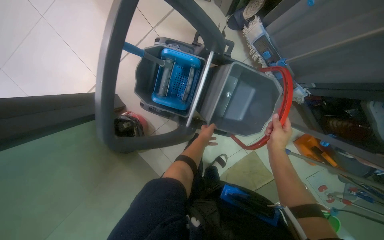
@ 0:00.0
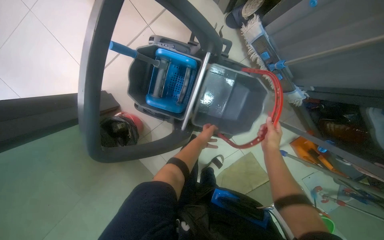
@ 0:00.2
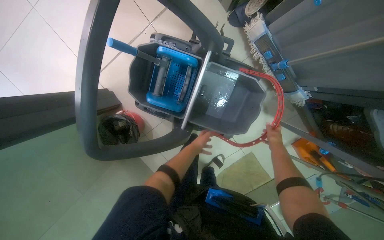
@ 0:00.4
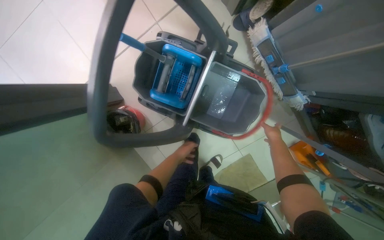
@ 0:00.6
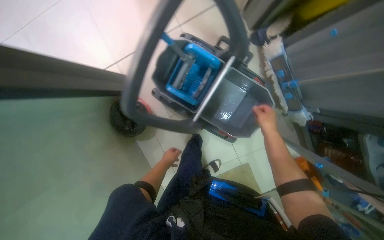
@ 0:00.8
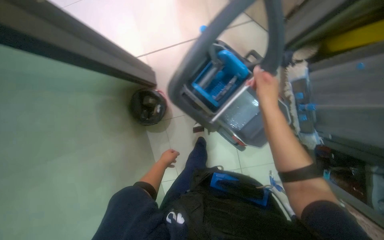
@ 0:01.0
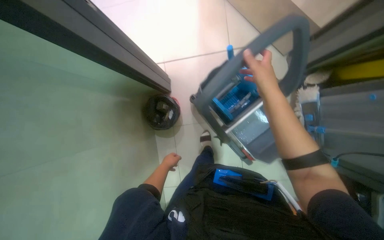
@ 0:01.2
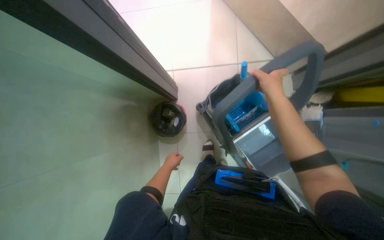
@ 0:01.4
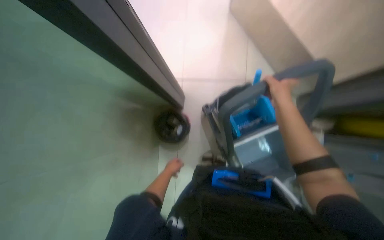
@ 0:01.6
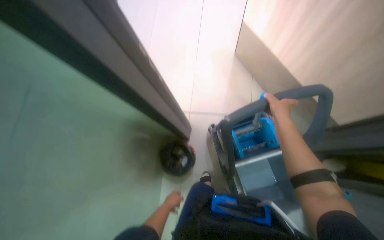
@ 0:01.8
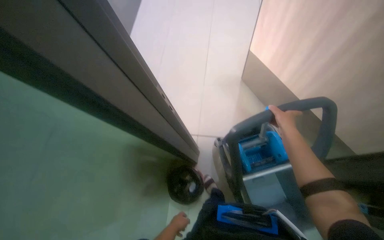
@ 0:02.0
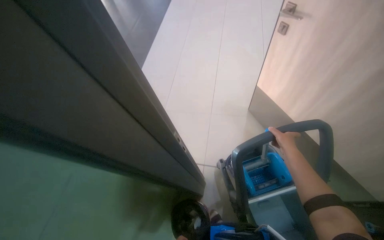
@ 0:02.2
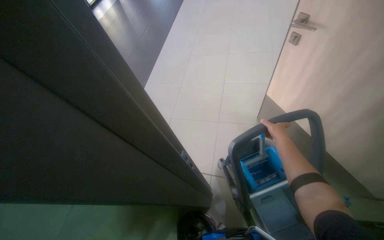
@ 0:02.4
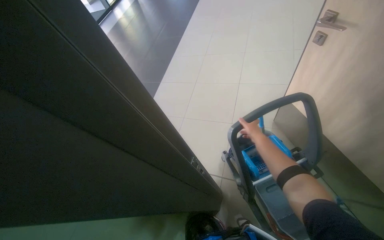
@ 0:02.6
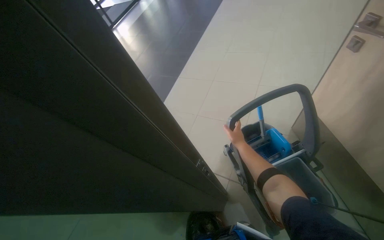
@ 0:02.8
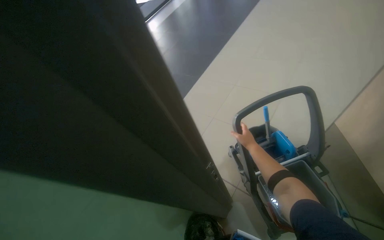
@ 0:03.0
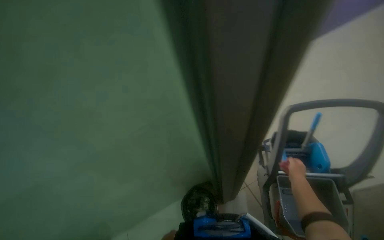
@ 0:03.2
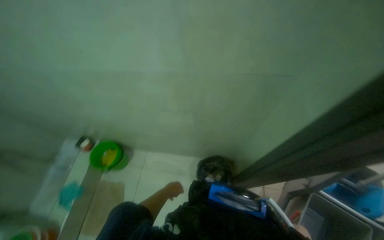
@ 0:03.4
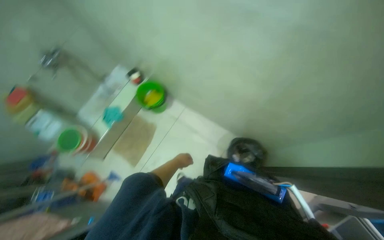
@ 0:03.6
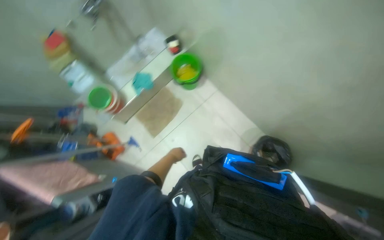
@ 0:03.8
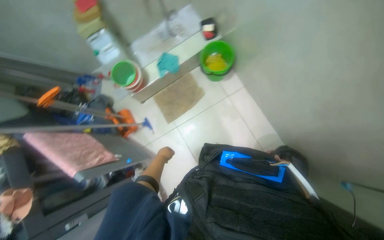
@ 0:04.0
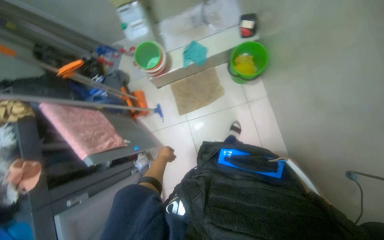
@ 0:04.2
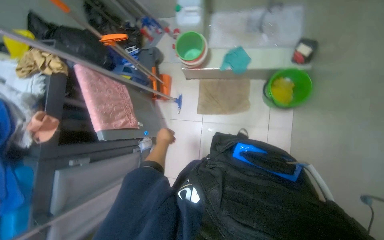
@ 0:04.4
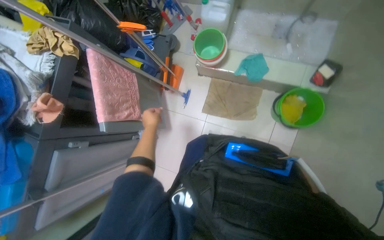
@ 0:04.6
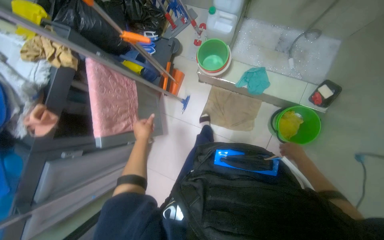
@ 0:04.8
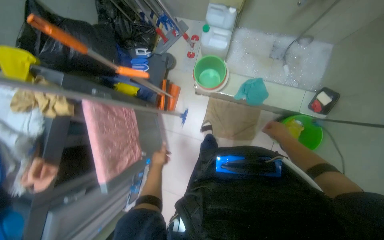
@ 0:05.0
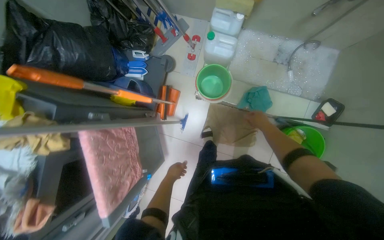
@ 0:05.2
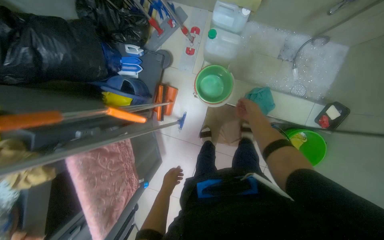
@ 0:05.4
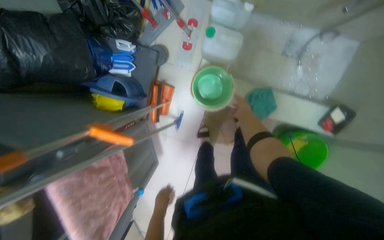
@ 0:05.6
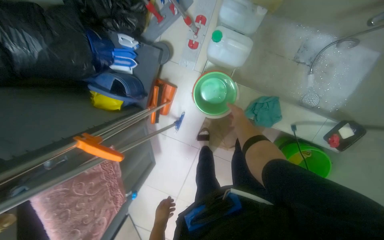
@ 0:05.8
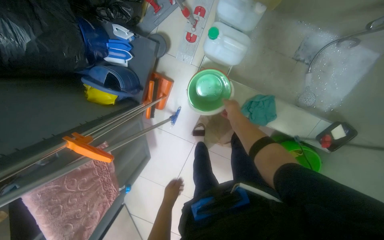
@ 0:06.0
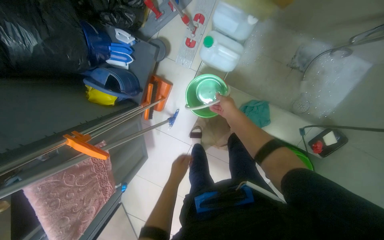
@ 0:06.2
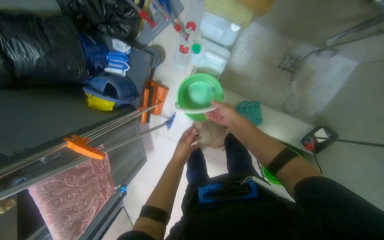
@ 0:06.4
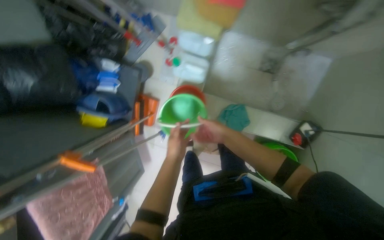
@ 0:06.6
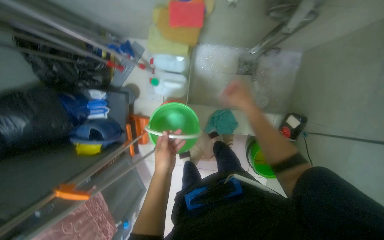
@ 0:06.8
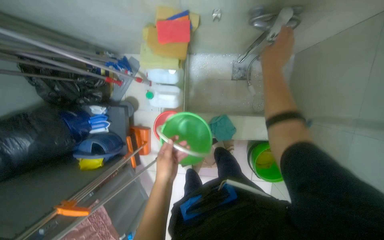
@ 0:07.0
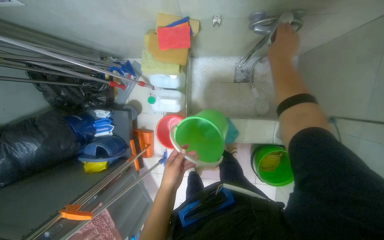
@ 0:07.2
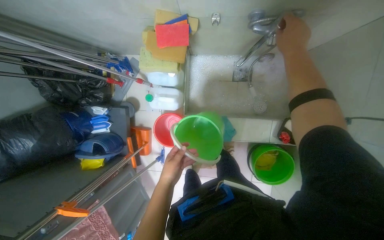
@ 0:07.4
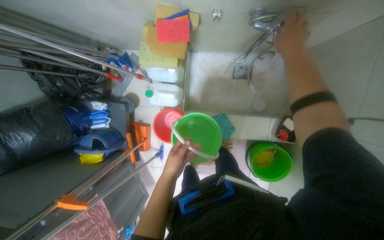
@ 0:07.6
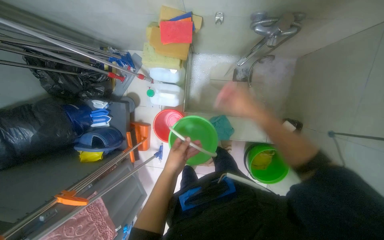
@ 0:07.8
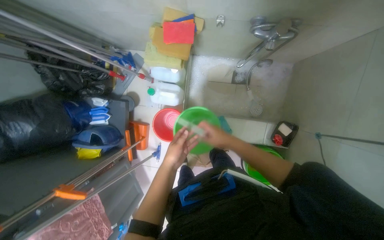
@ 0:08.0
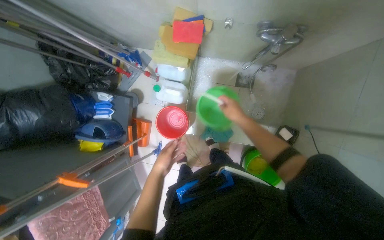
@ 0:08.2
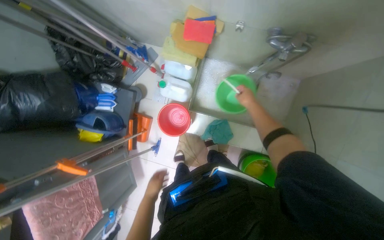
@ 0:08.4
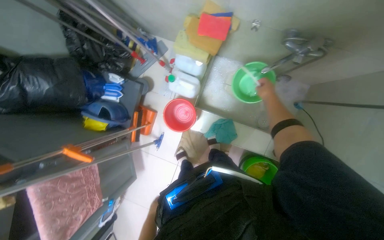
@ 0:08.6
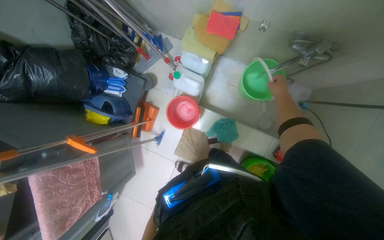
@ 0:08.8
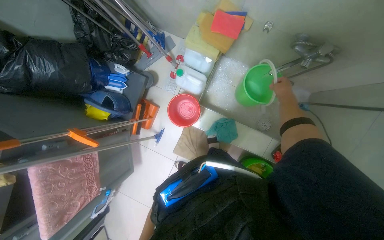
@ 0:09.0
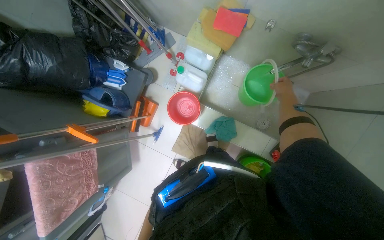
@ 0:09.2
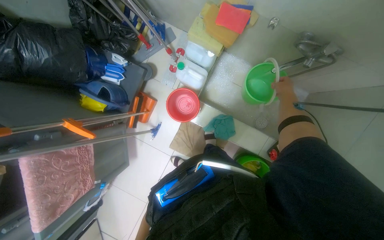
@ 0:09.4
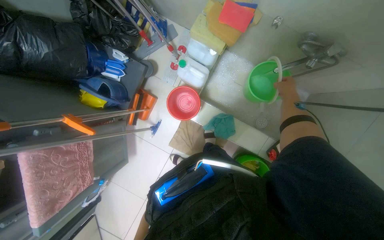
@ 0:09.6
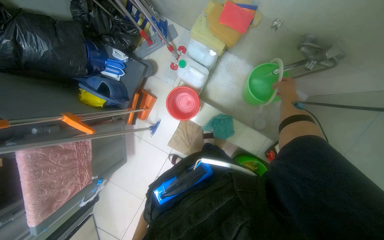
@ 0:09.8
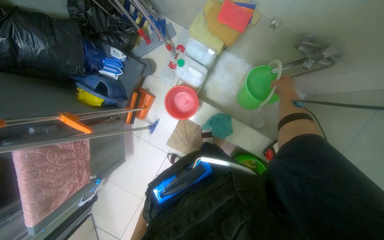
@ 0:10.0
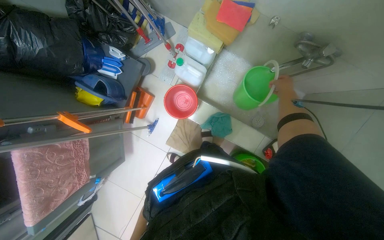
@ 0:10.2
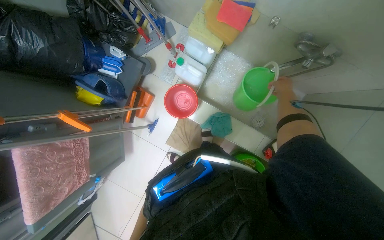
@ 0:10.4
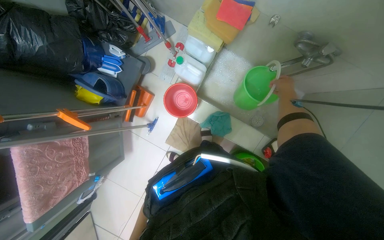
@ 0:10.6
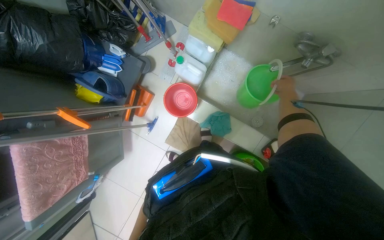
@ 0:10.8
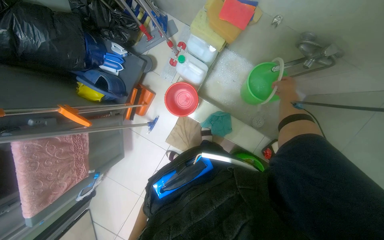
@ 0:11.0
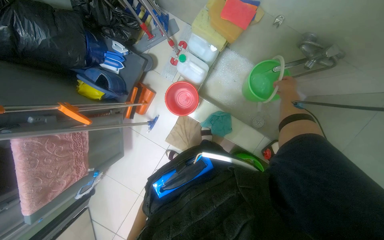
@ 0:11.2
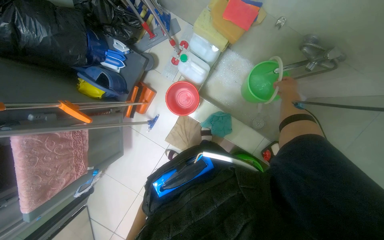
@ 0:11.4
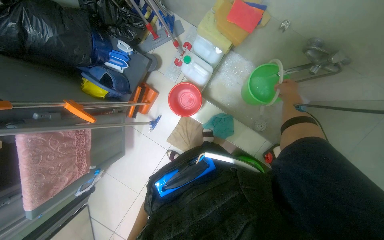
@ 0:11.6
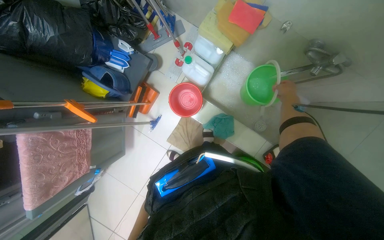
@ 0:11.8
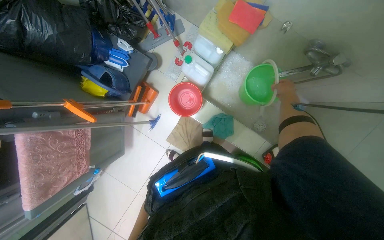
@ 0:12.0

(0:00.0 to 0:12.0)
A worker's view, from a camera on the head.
Job: preparing cleaning supplies.
The whole recording: Preparing cleaning supplies. The worker prepares cleaning supplies by assembling the mop and bucket, filling buckets with water, and soaking cloths.
0:00.0 - 0:01.6: The wearer looks approximately 15 degrees further upward. The scene rotates clockwise by about 40 degrees.
0:01.6 - 0:03.0: The head turns to the left by roughly 30 degrees. The camera pitches upward, by approximately 45 degrees.
0:03.0 - 0:04.4: The camera travels some 60 cm. The head rotates approximately 130 degrees to the left. The wearer looks roughly 60 degrees further downward.
0:04.4 - 0:06.0: The camera is carried about 80 cm. The wearer looks approximately 25 degrees further downward.
0:06.0 - 0:07.6: The left hand goes roughly 40 cm up the picture and nearer to the camera.
0:07.6 - 0:09.0: The right hand goes down the picture and returns, some 25 cm each way.

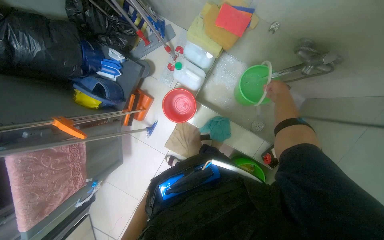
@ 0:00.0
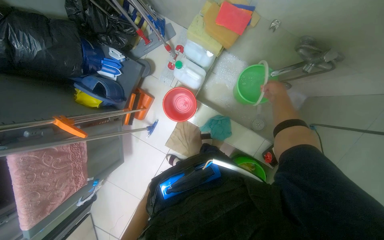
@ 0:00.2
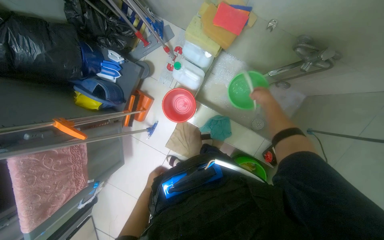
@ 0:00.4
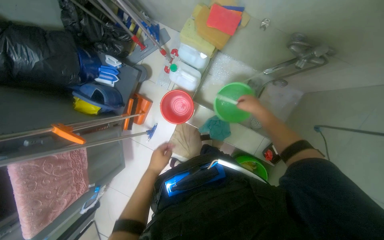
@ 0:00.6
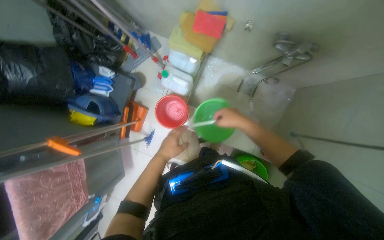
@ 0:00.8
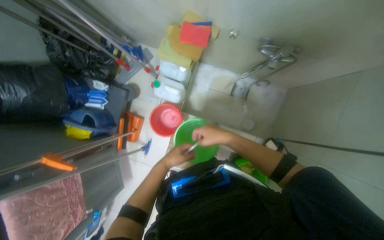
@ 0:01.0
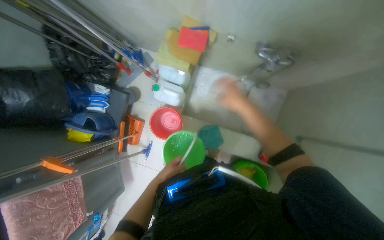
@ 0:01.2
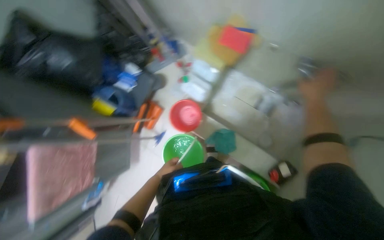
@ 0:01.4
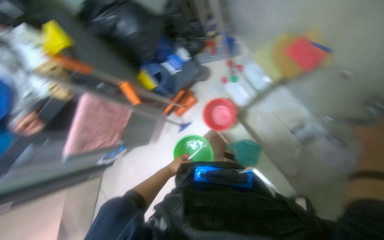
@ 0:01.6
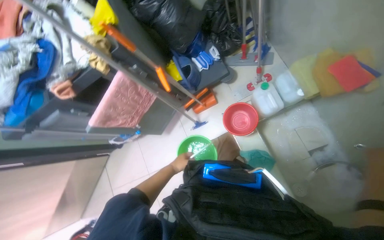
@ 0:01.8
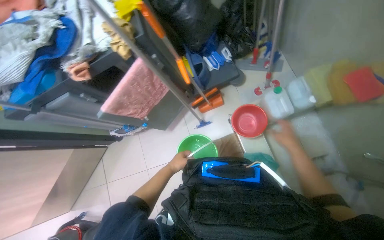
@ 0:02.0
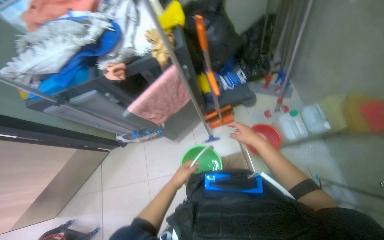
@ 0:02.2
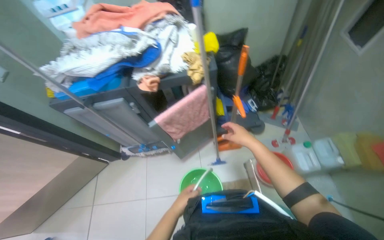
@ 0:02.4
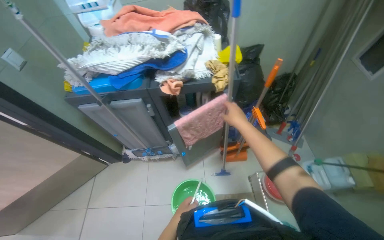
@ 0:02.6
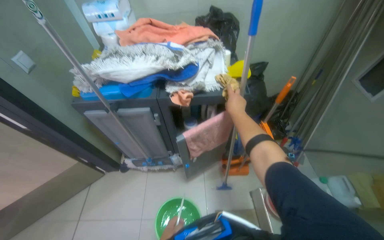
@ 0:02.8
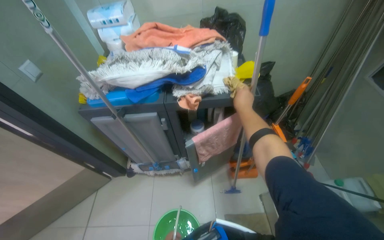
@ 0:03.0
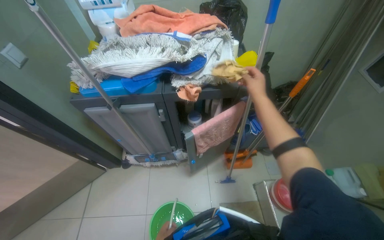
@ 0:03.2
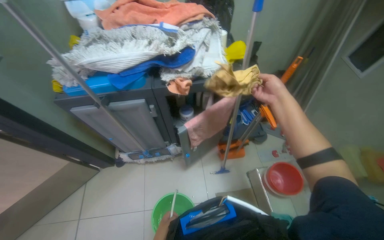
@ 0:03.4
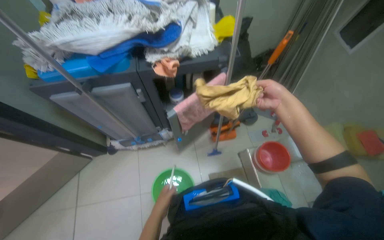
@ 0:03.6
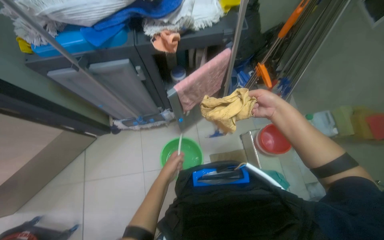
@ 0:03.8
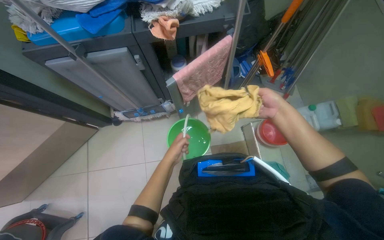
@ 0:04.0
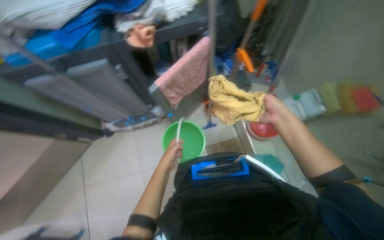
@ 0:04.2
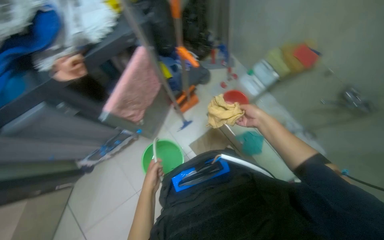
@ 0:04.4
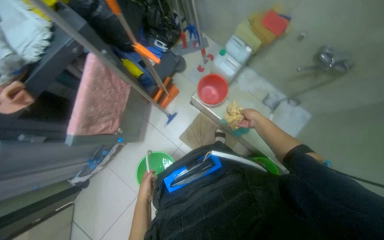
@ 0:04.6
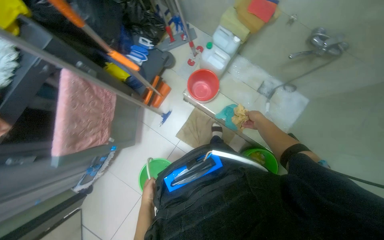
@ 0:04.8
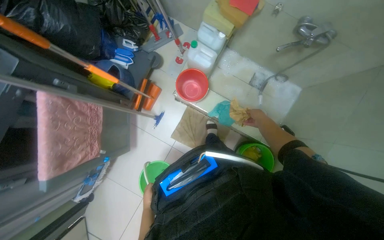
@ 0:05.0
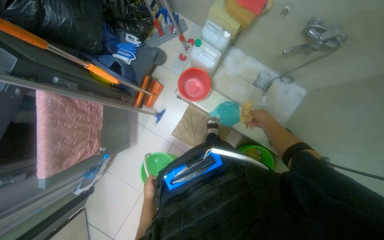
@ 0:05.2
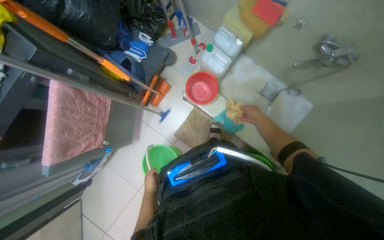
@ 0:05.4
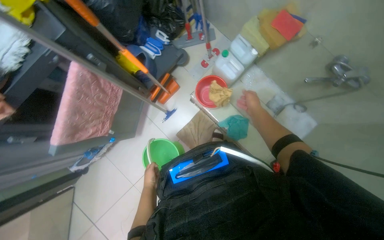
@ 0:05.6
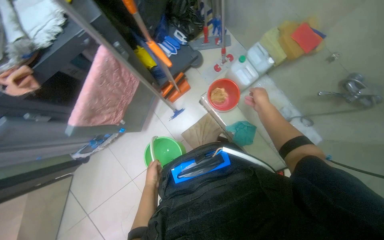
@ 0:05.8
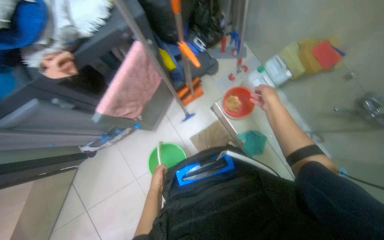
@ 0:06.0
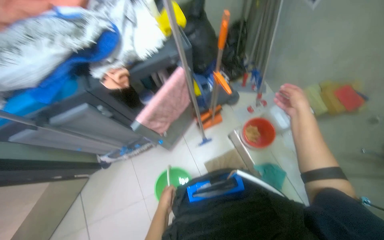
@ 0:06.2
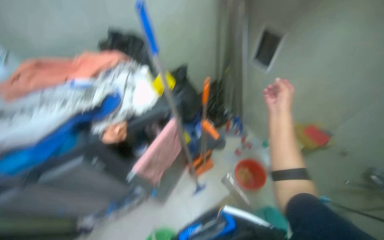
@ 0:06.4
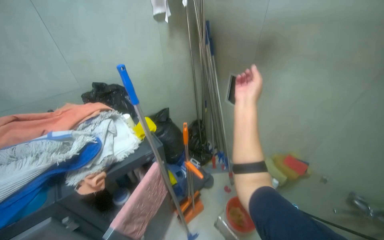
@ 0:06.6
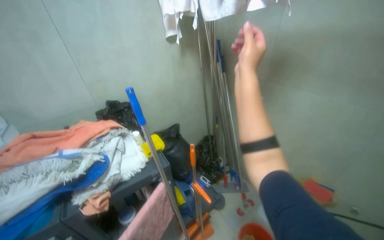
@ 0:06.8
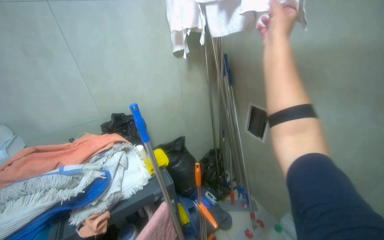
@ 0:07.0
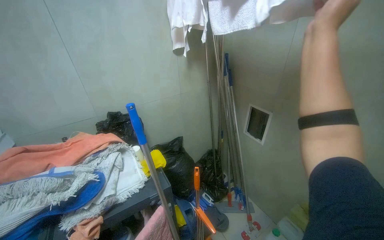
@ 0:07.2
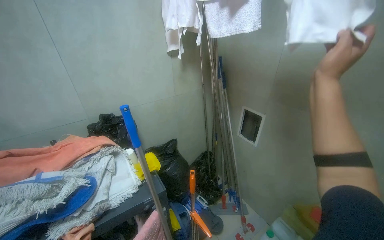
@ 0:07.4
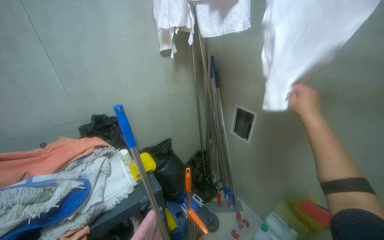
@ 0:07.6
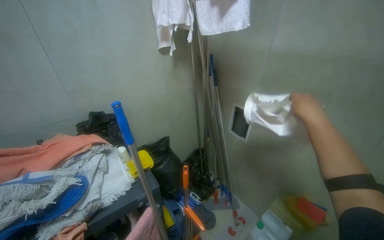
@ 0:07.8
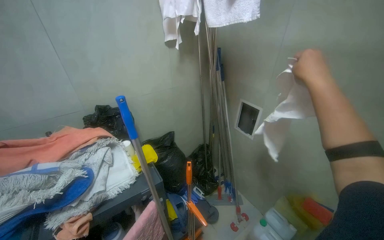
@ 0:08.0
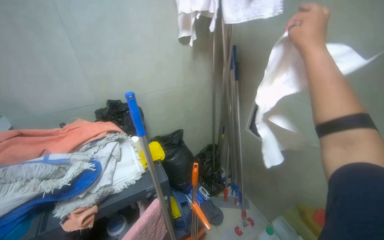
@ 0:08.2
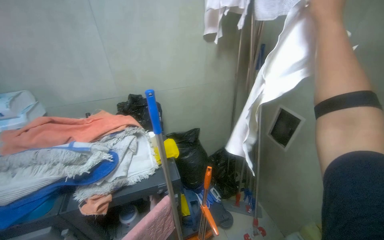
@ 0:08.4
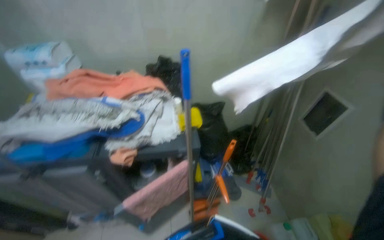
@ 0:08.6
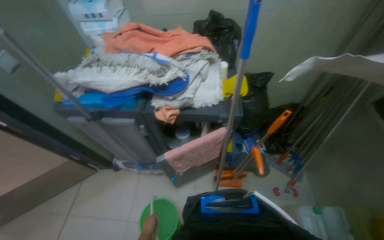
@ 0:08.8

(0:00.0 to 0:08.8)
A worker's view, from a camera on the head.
Job: preparing cleaning supplies.
The whole recording: Preparing cleaning supplies. The worker prepares cleaning supplies by assembling the mop and bucket, filling buckets with water, and soaking cloths.
0:01.4 - 0:03.0: The camera travels about 70 cm. The wearer looks roughly 20 degrees further upward. The scene rotates clockwise by about 60 degrees.
0:03.0 - 0:04.4: The wearer looks some 35 degrees further to the right. The camera pitches downward, by about 20 degrees.
0:05.8 - 0:07.4: The view tips upward by roughly 55 degrees.
0:07.4 - 0:08.8: The head rotates roughly 35 degrees to the left. The wearer looks roughly 25 degrees further downward.
